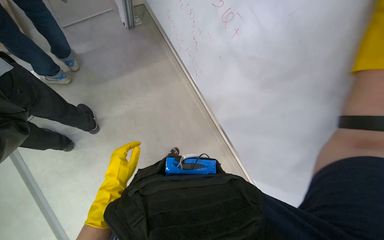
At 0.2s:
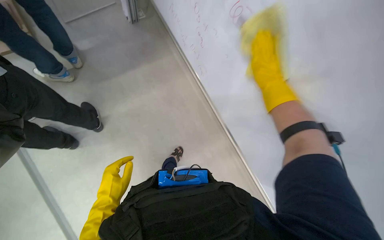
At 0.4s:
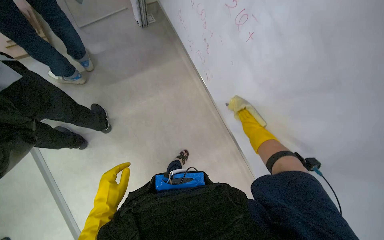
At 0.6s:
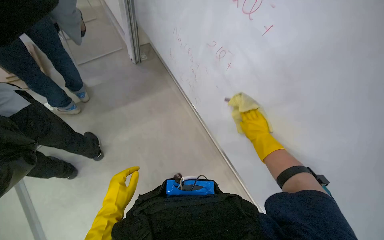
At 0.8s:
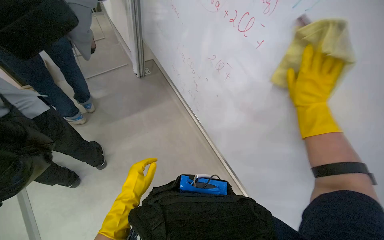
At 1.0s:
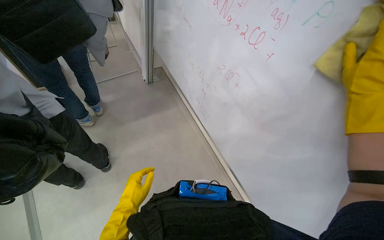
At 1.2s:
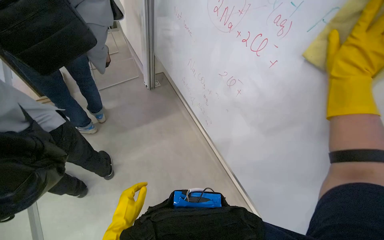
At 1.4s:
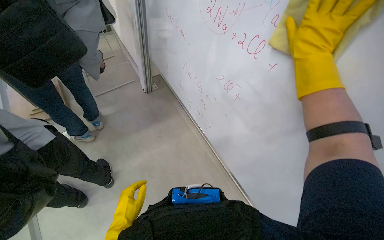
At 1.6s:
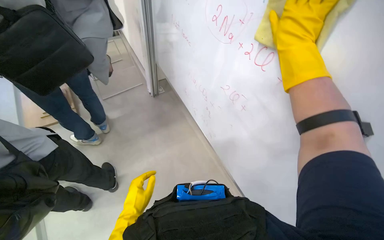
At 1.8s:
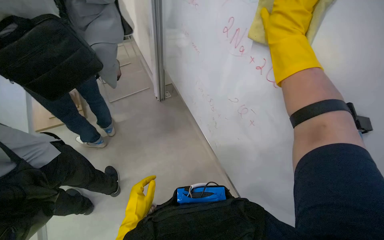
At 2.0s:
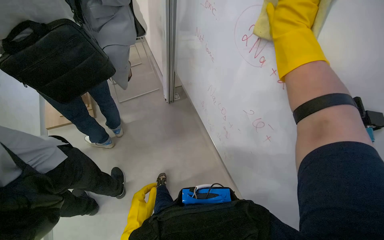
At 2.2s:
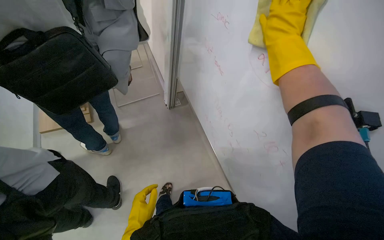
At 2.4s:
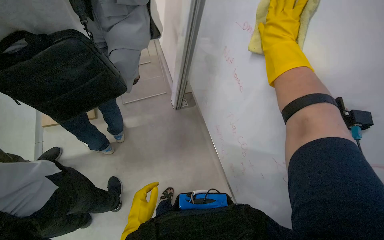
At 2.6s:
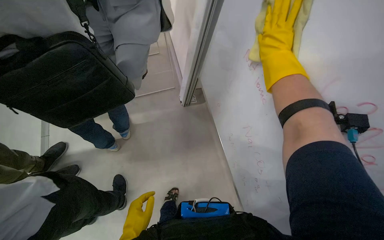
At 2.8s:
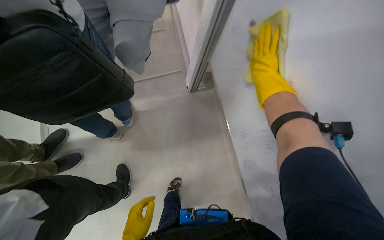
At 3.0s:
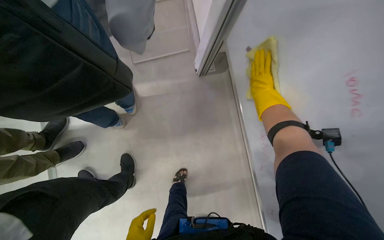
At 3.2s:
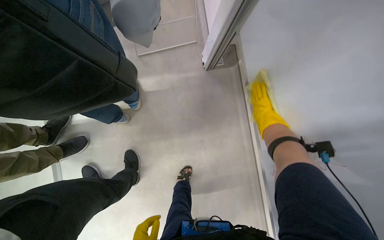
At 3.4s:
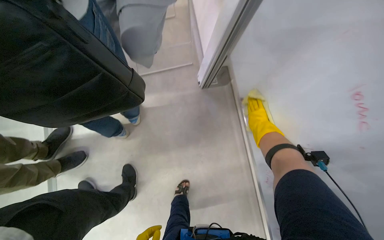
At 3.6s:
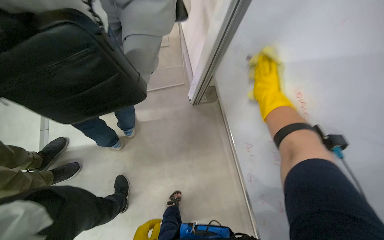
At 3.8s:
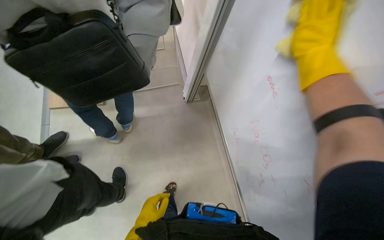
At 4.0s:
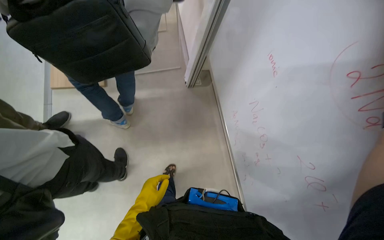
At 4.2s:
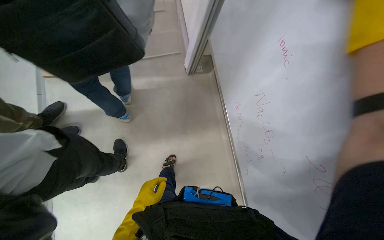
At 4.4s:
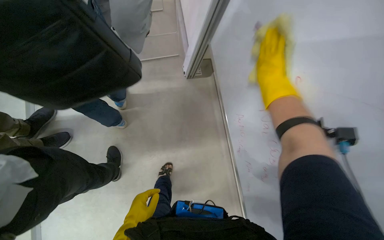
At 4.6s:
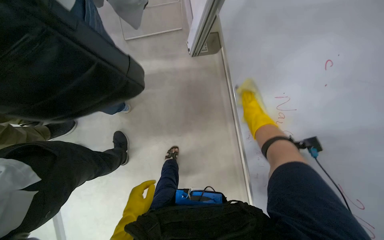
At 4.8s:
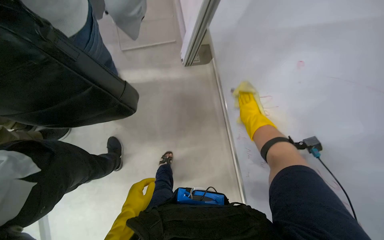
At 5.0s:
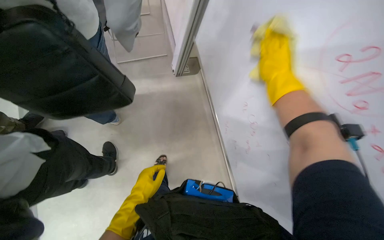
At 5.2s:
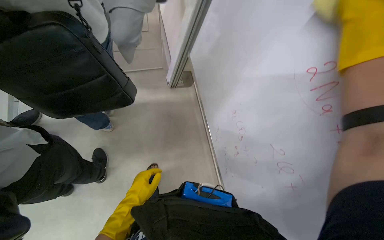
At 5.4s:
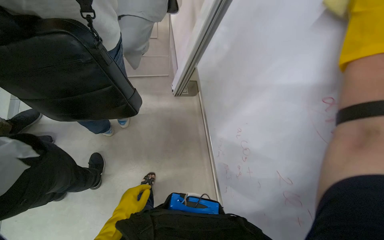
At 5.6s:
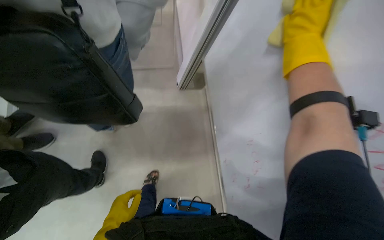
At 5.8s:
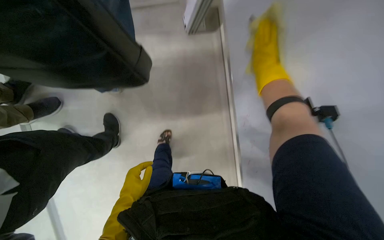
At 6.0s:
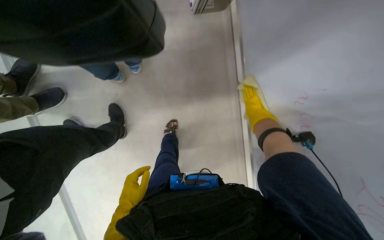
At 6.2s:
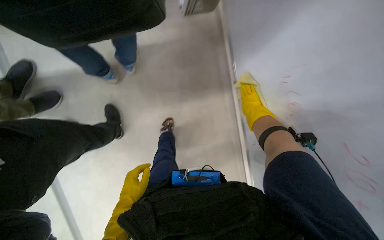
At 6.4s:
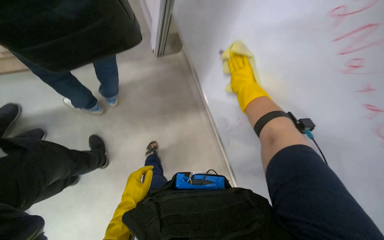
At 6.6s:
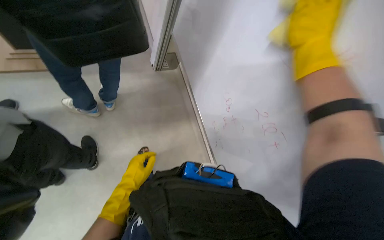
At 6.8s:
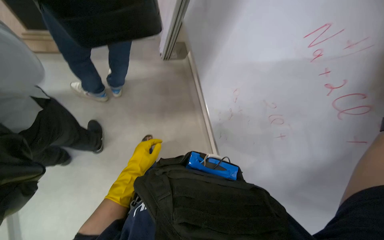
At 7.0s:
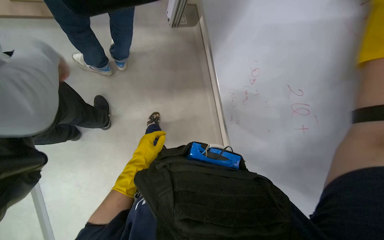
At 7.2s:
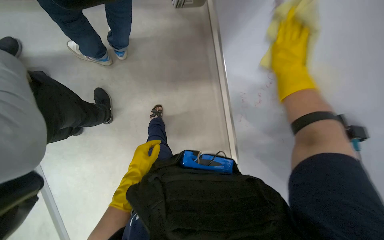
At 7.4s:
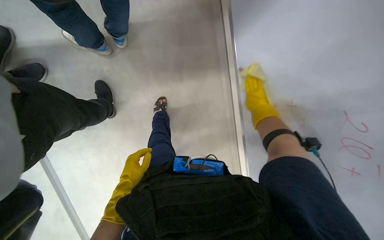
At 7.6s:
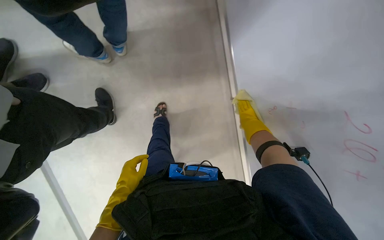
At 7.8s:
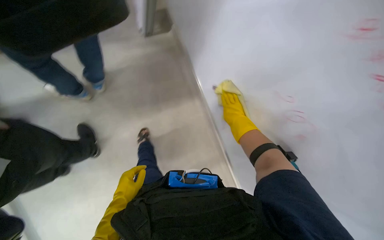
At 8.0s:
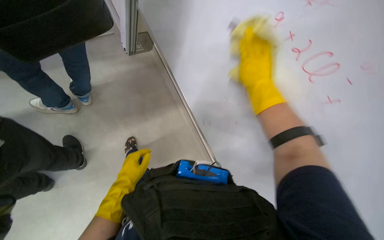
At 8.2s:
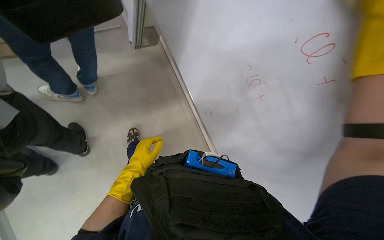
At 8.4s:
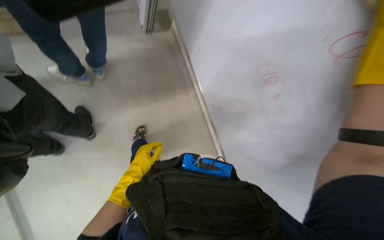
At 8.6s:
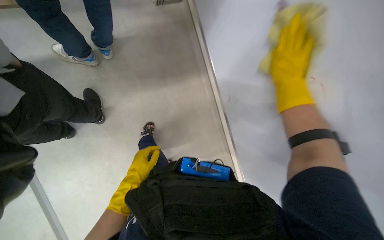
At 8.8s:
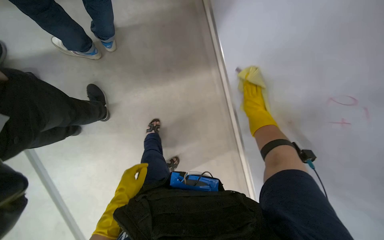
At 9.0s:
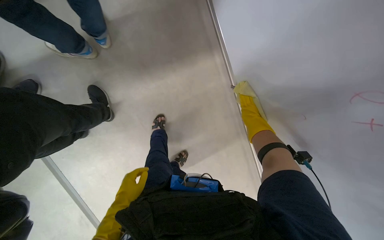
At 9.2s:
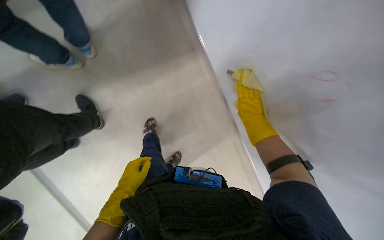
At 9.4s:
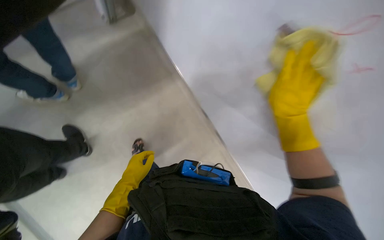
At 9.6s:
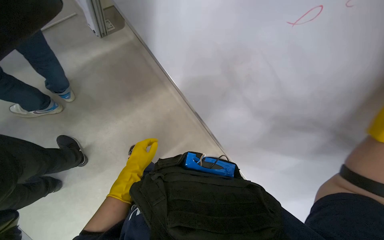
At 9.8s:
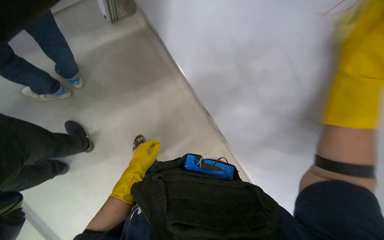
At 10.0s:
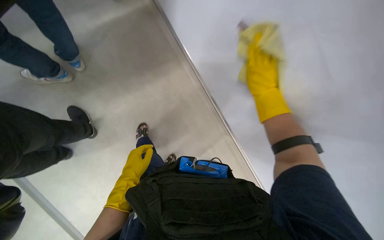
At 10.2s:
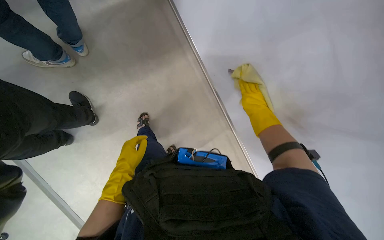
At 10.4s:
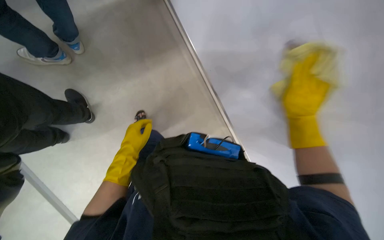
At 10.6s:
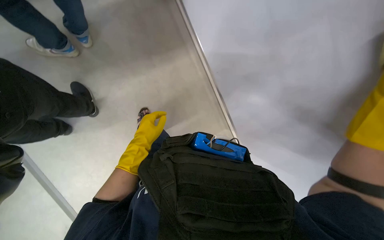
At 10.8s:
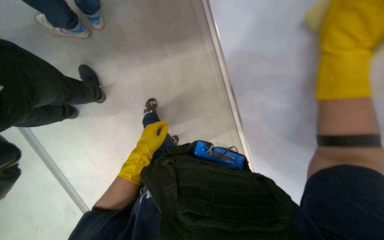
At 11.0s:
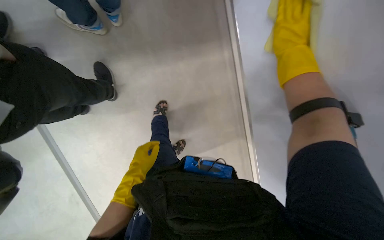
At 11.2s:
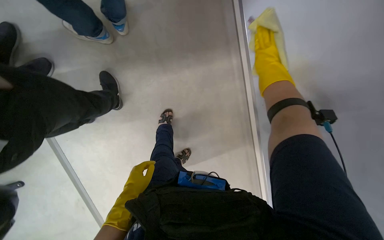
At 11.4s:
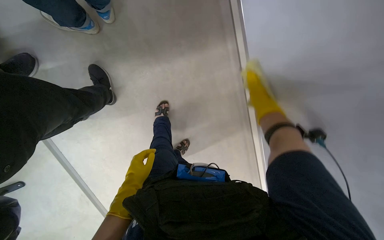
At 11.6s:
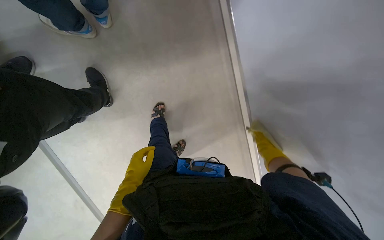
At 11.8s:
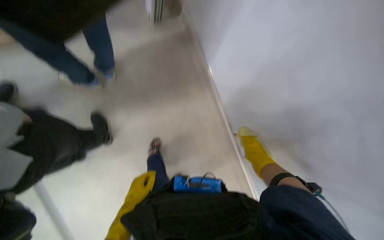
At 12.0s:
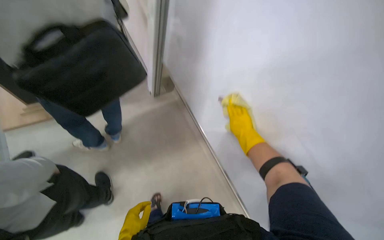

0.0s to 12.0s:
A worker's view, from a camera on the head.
Job: wiping surfaces.
The whole recording: Cleaning whiteboard. The worker cleans the whiteboard with a cloth and cleaning solution.
0.0s to 1.6s: The view tips upward by approximately 20 degrees.
1.6s to 3.0s: The camera is carried some 70 cm. The wearer looks roughly 20 degrees further downward.
4.4s to 6.0s: The view tips downward by approximately 20 degrees.
6.0s to 7.6s: The view tilts roughly 25 degrees downward.
7.6s to 9.0s: The wearer looks some 15 degrees further downward.
9.0s to 10.4s: The left hand travels up the picture by roughly 10 cm.
10.4s to 12.0s: The camera pitches upward, by roughly 30 degrees.

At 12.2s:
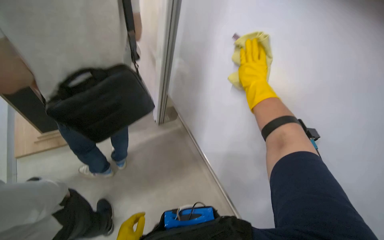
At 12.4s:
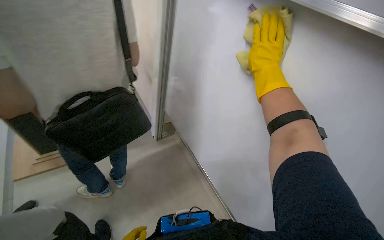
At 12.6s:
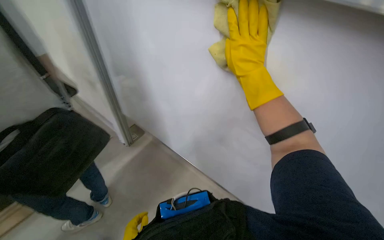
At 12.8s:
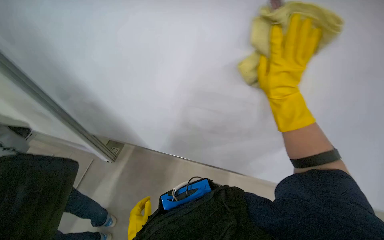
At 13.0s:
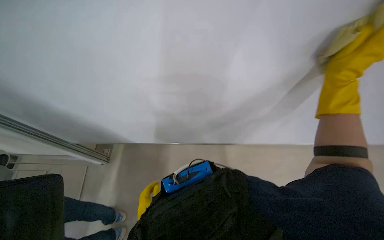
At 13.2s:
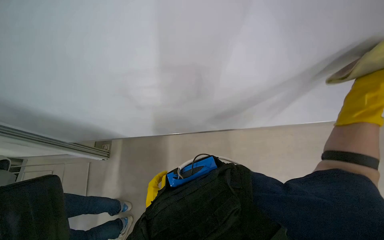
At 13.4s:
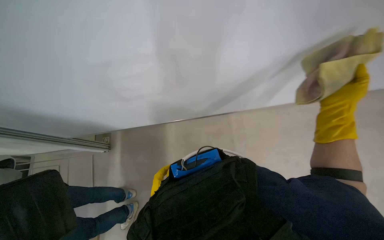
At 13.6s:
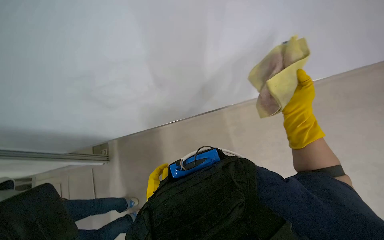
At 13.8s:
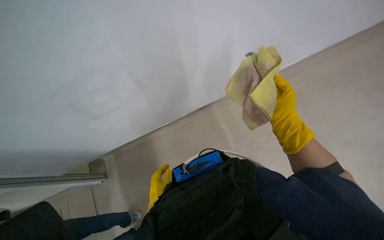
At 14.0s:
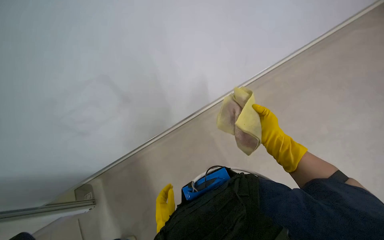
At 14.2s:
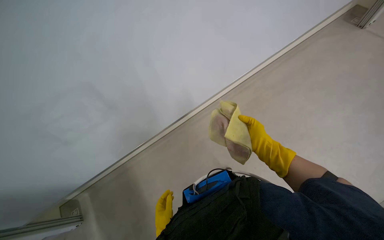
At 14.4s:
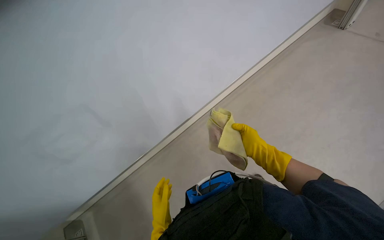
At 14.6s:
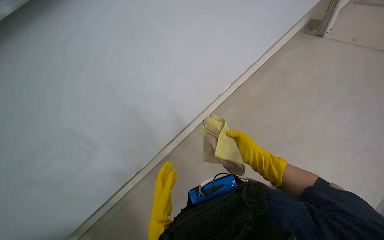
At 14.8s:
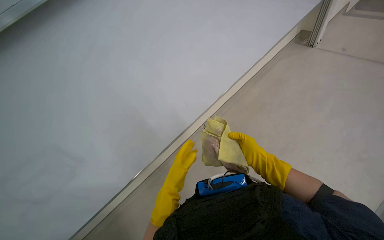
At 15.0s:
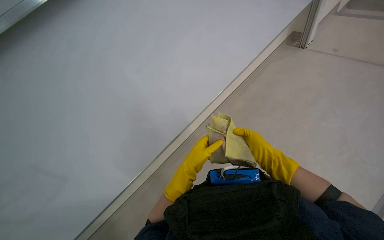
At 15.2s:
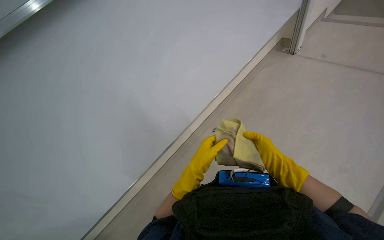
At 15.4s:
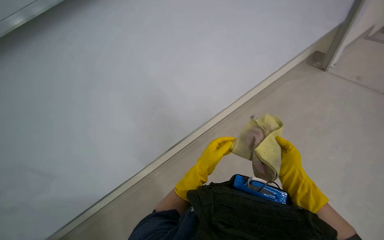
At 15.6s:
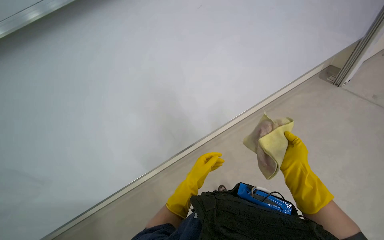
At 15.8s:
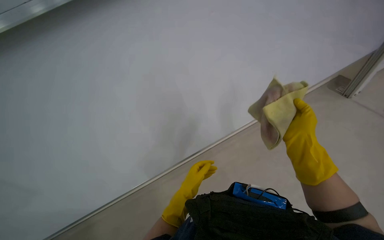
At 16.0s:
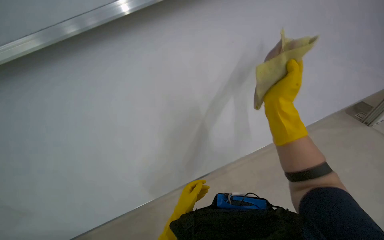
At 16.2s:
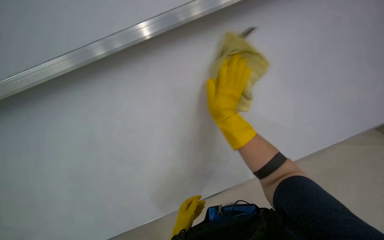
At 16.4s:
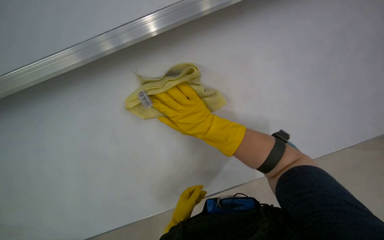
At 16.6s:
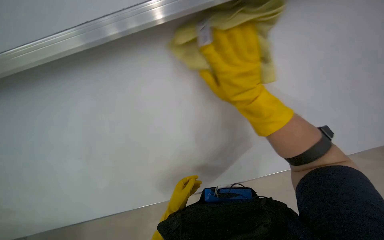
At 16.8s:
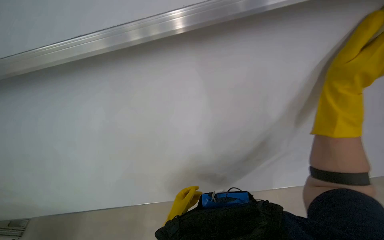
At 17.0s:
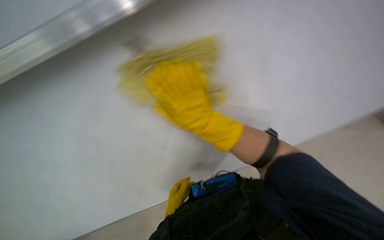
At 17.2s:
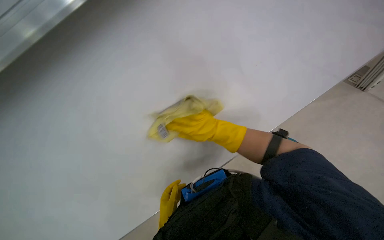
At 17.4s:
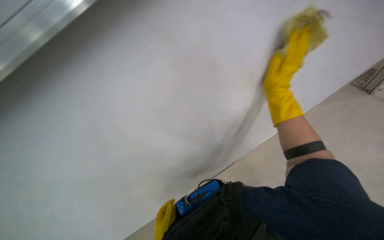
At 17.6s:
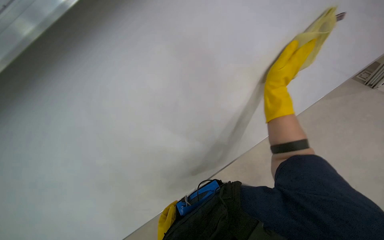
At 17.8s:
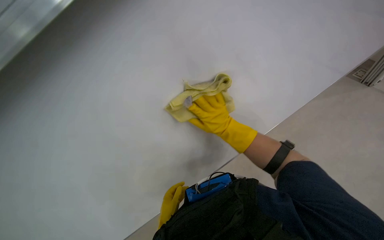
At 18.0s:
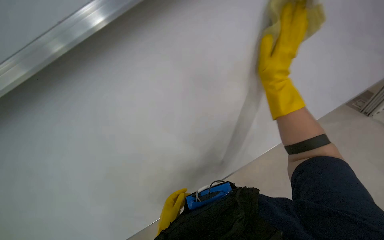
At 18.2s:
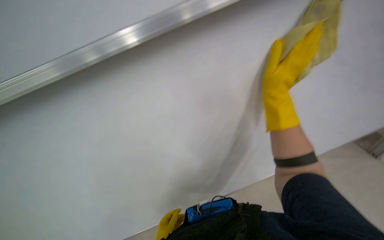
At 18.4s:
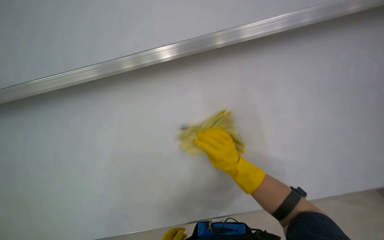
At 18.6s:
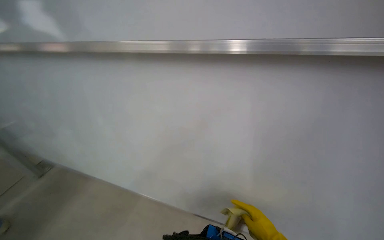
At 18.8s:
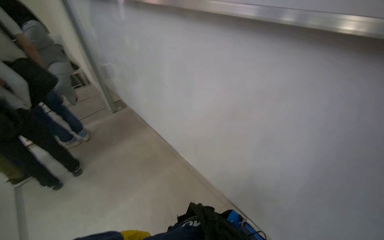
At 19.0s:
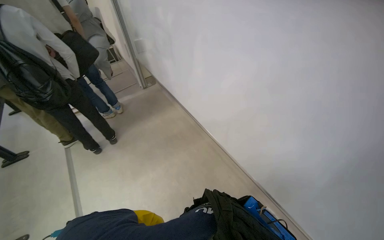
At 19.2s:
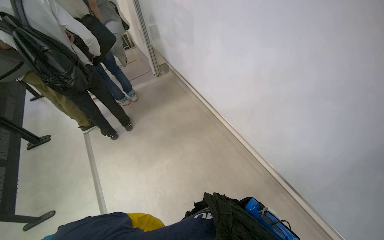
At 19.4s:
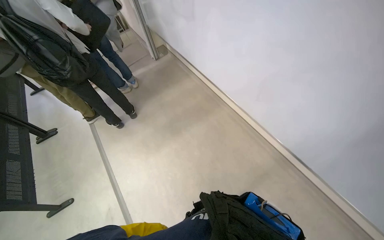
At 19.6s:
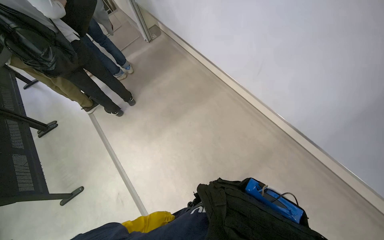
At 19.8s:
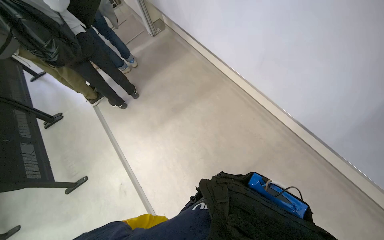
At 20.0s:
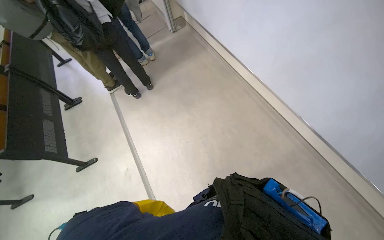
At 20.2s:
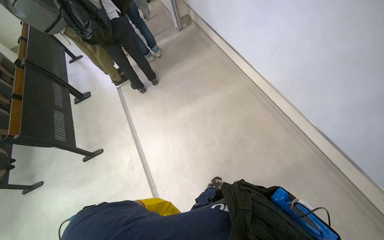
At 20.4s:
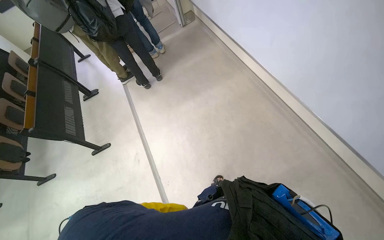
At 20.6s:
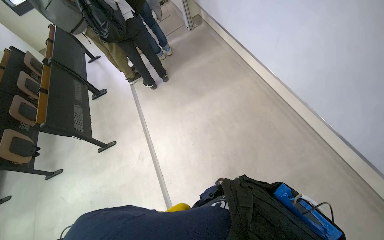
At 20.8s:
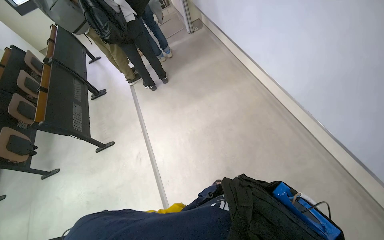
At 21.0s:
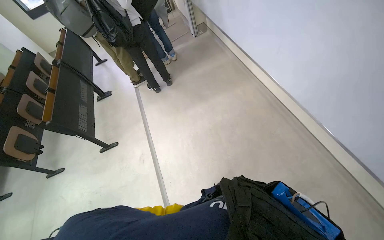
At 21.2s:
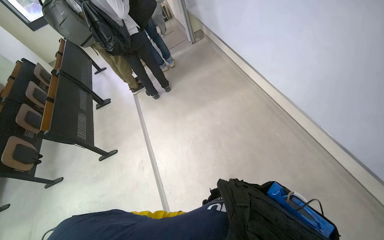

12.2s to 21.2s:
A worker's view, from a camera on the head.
Job: wiping surfaces.
The whole recording: Cleaning whiteboard. The worker cleans the whiteboard with a cloth and cleaning solution.
12.2s to 13.8s: The head rotates approximately 45 degrees to the right. The view tips downward by some 15 degrees.
13.8s to 15.2s: The head rotates roughly 20 degrees to the right.
15.2s to 16.6s: The wearer looks some 30 degrees further to the left. The left hand moves down the picture, approximately 30 cm. The right hand travels to the left, nearer to the camera and up the picture by some 25 cm.
16.6s to 18.2s: The right hand moves to the right, roughly 10 cm.
18.2s to 19.8s: The wearer's head swings roughly 30 degrees to the left. The wearer looks approximately 20 degrees further downward.
19.8s to 21.2s: The wearer's head swings roughly 15 degrees to the left.
